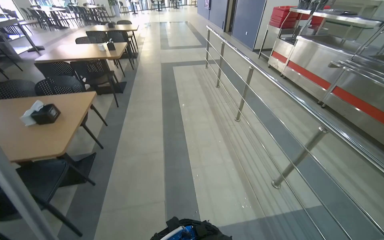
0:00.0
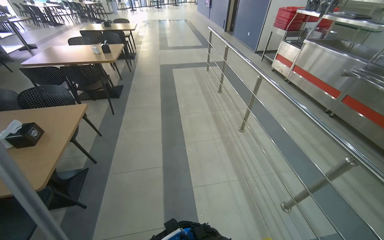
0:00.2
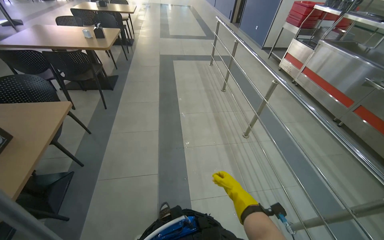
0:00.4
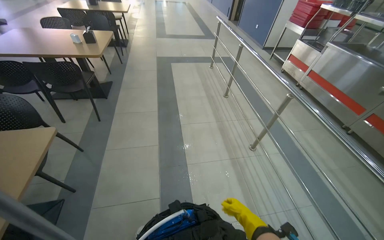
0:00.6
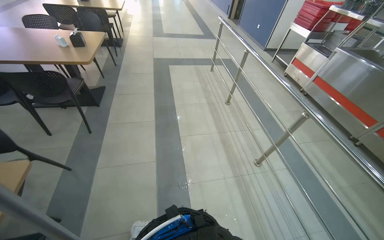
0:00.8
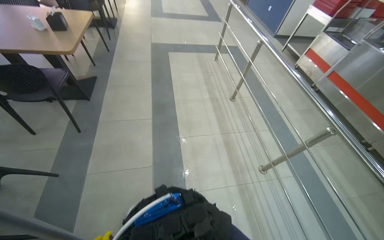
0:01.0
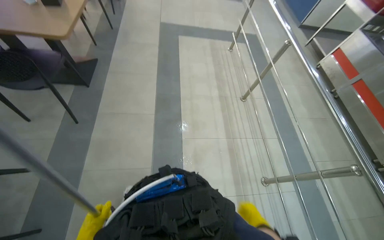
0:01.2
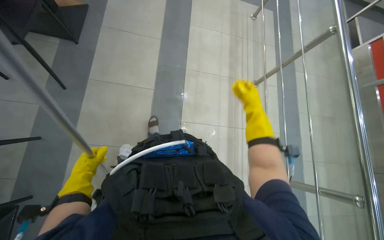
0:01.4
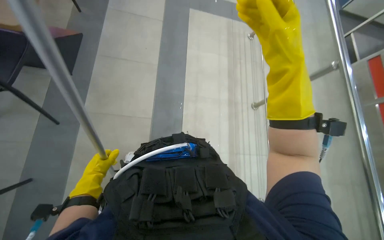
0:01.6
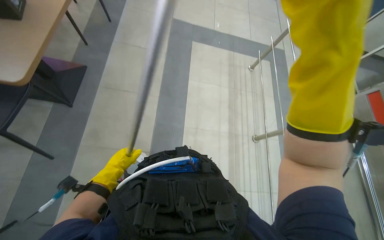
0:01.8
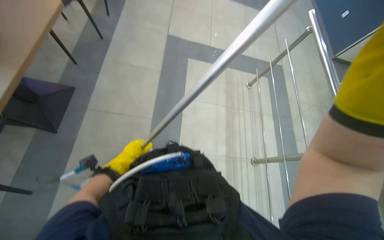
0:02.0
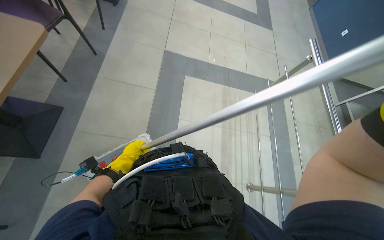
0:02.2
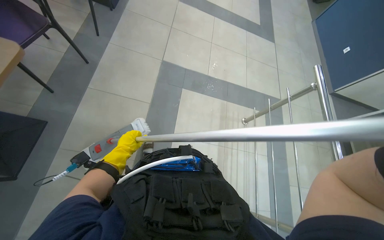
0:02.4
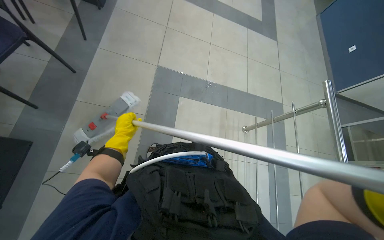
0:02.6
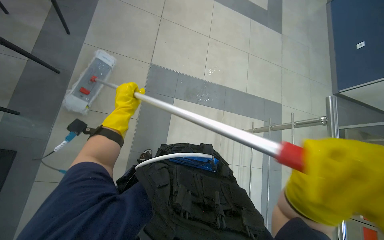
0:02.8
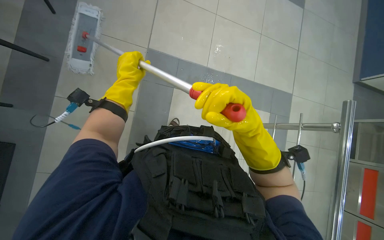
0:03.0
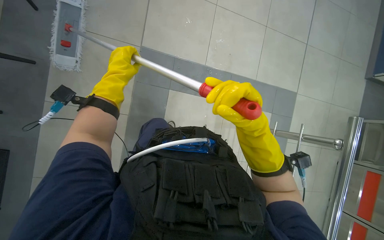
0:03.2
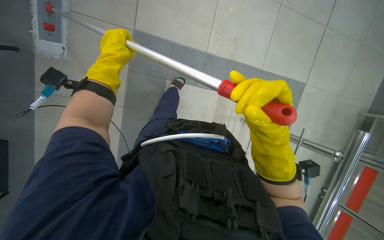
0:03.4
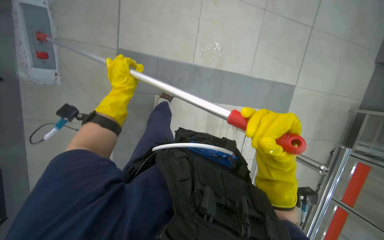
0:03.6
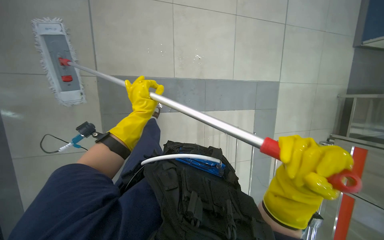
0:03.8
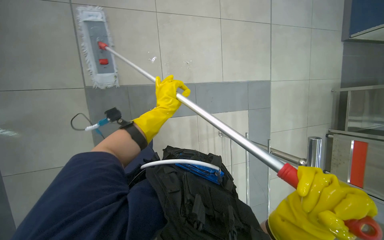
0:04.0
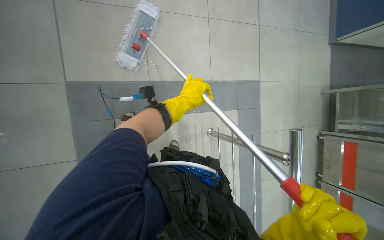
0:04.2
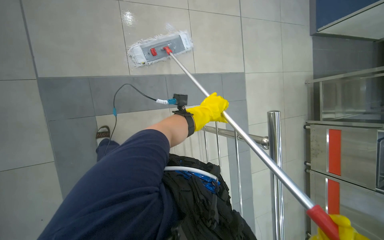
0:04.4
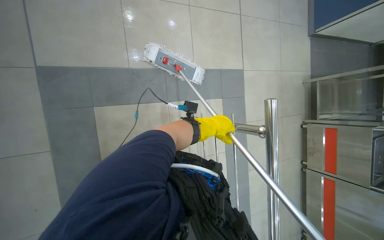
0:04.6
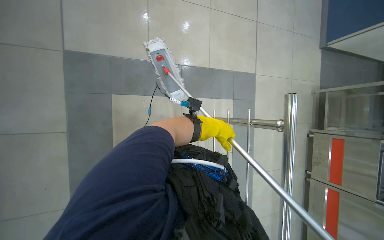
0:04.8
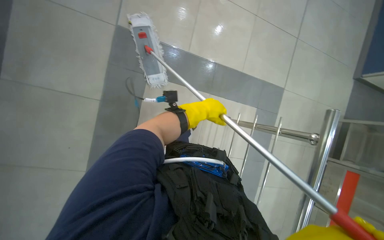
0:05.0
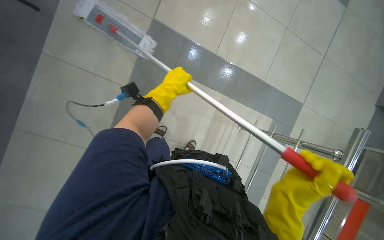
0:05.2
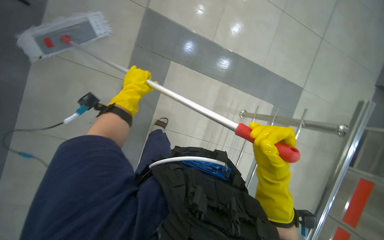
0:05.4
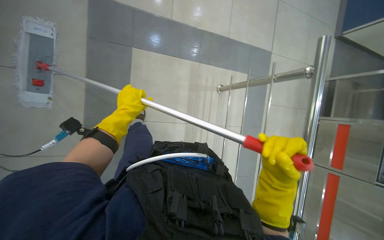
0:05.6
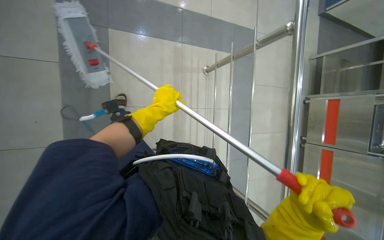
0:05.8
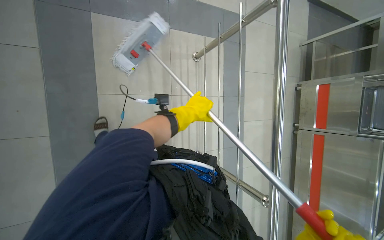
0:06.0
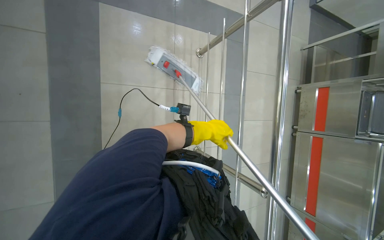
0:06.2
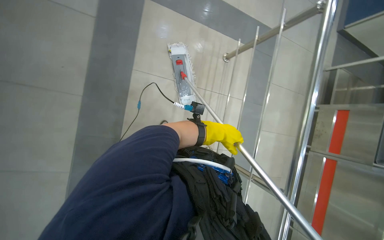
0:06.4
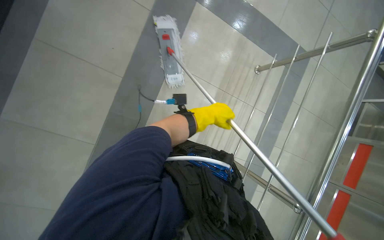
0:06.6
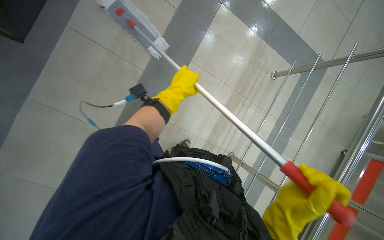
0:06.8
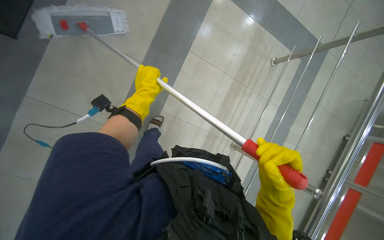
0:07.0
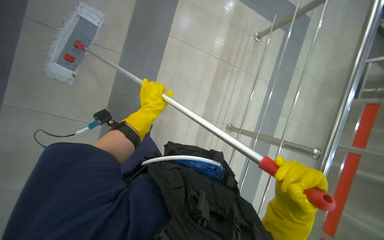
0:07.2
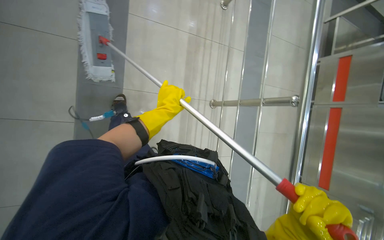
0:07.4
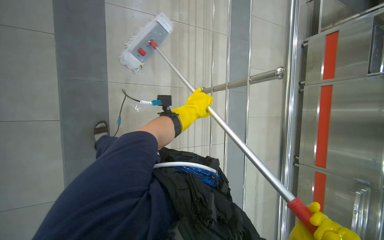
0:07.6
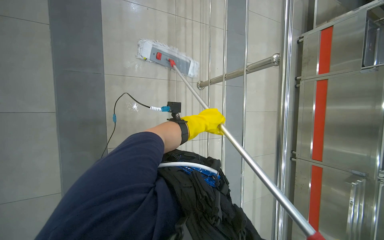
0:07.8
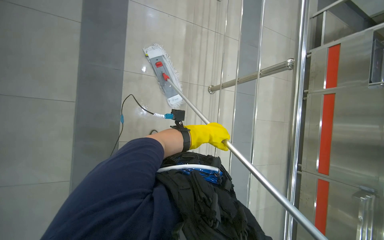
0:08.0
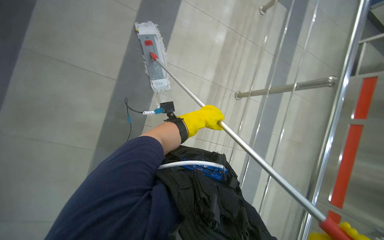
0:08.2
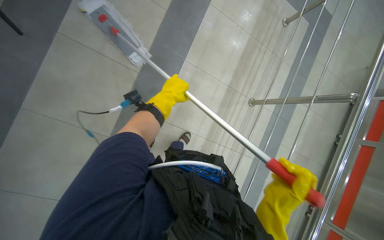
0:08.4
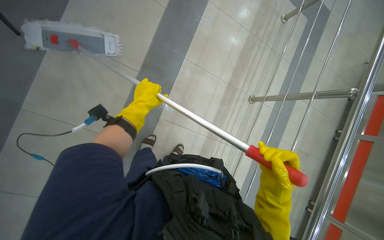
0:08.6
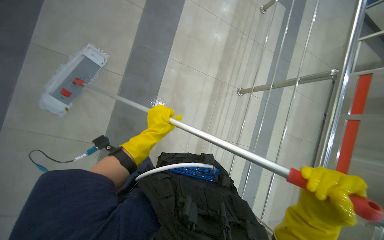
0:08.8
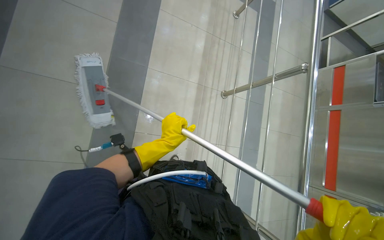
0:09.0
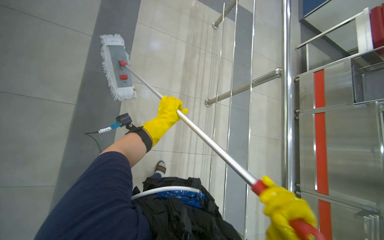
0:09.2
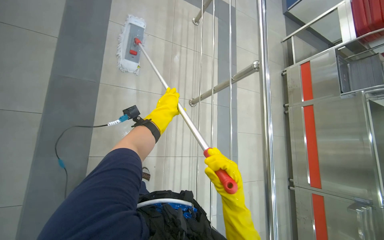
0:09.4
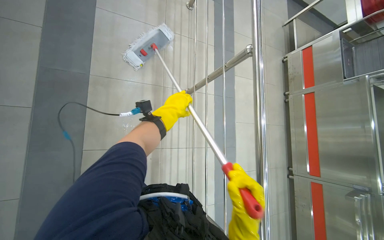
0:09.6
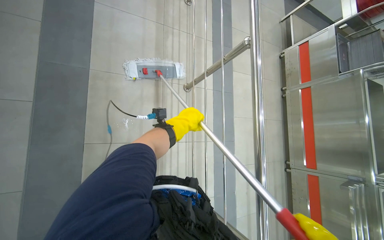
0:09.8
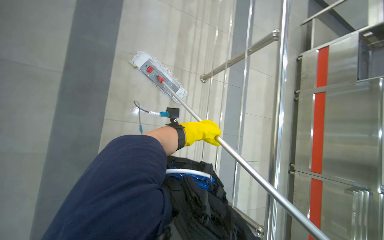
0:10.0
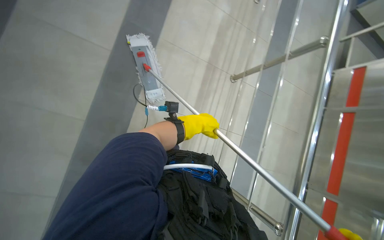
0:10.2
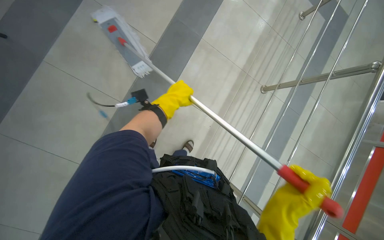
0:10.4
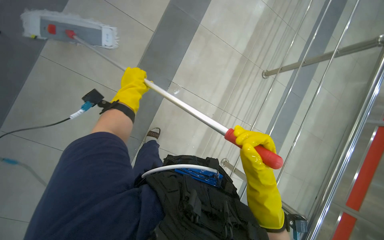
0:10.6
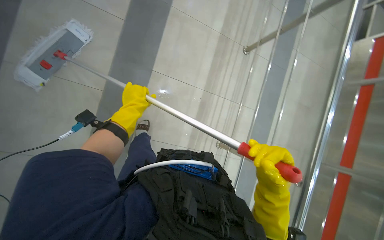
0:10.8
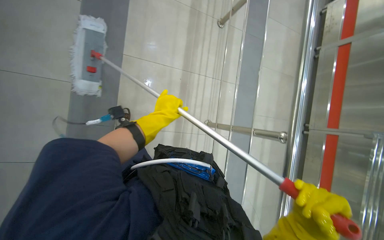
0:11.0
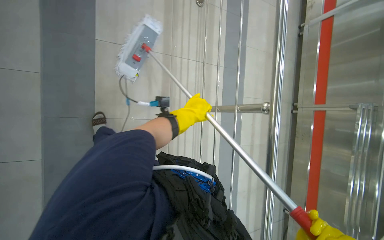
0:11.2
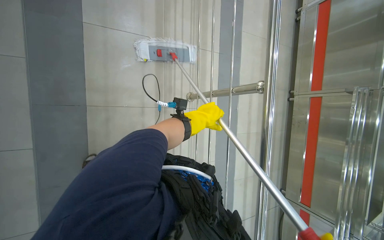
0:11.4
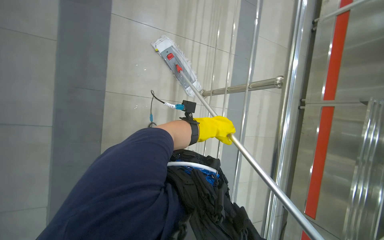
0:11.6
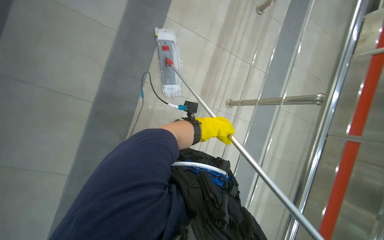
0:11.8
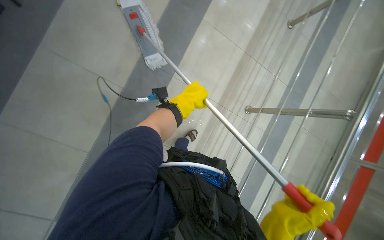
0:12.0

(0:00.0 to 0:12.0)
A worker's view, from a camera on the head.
Job: mopping floor.
The whole recording: Mopping cafeteria floor. The worker mops the cafeteria floor along a wall.
0:00.0 - 0:01.6: The camera travels approximately 2 m. The view tilts roughly 35 degrees downward.
0:01.6 - 0:03.0: The head travels about 50 cm. The view tips downward by about 15 degrees.
0:03.0 - 0:04.4: The left hand moves to the right, approximately 15 cm.
0:10.4 - 0:12.0: The head travels some 70 cm.

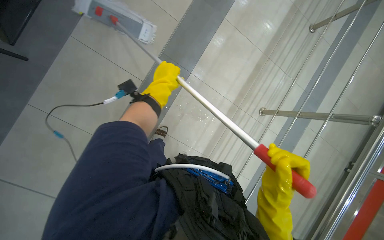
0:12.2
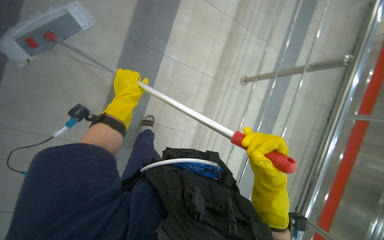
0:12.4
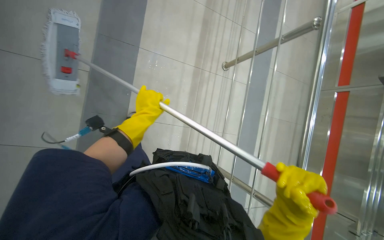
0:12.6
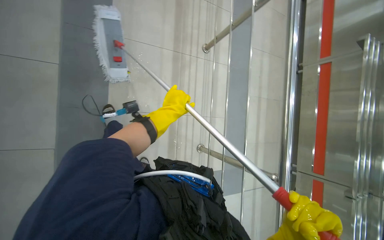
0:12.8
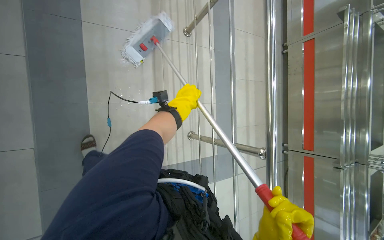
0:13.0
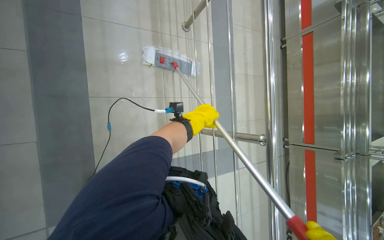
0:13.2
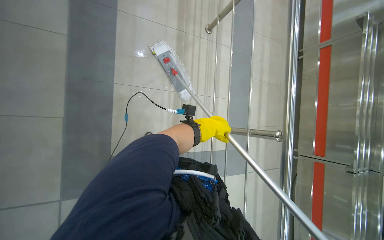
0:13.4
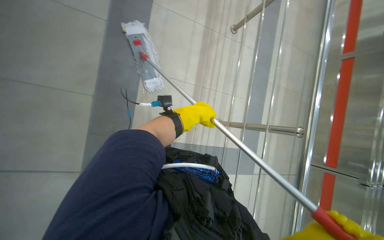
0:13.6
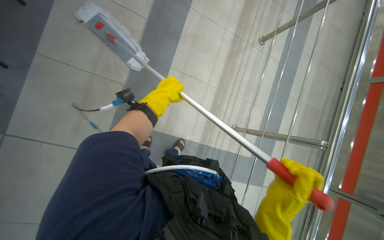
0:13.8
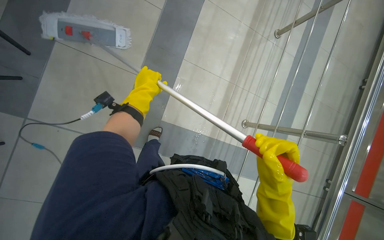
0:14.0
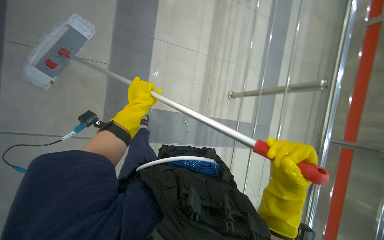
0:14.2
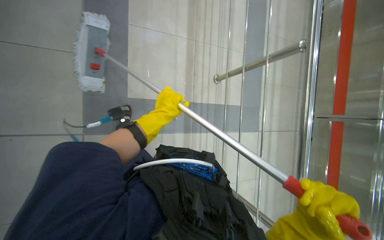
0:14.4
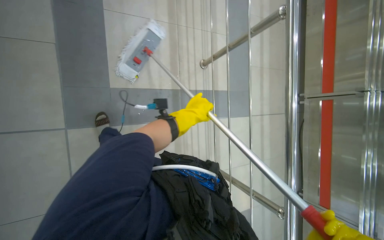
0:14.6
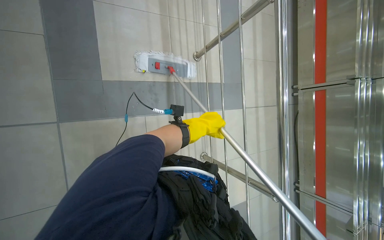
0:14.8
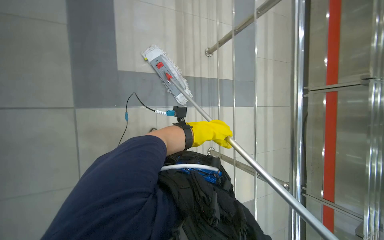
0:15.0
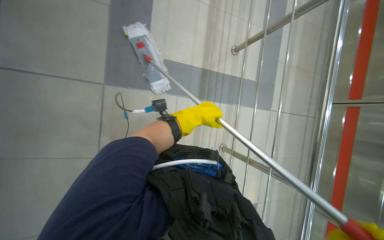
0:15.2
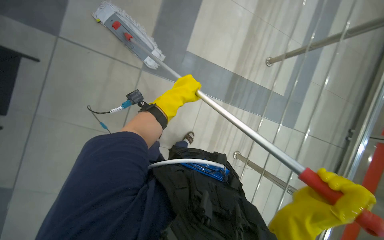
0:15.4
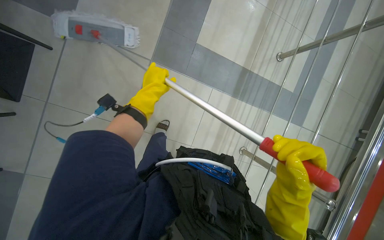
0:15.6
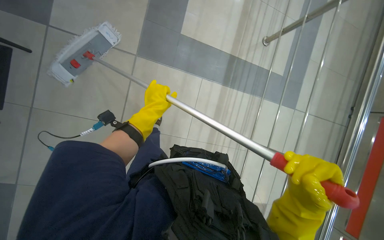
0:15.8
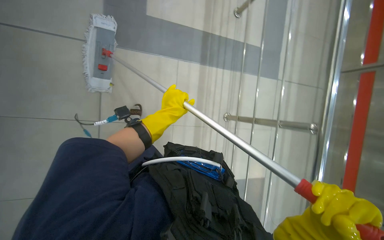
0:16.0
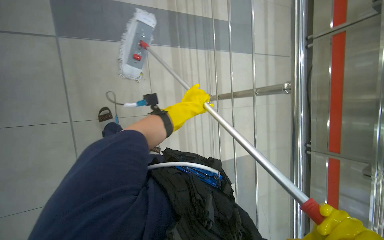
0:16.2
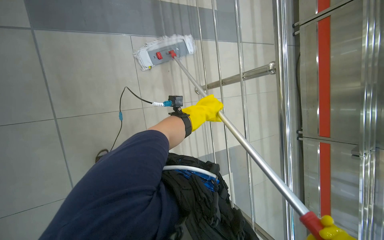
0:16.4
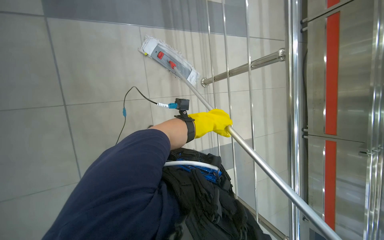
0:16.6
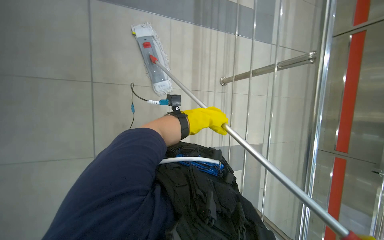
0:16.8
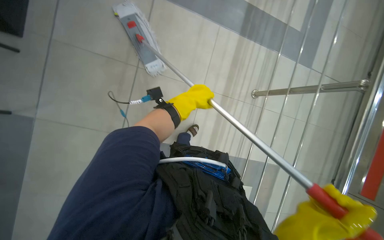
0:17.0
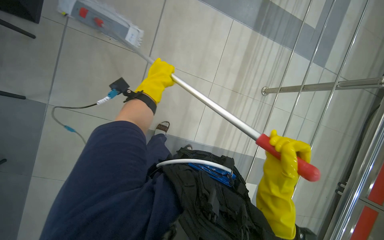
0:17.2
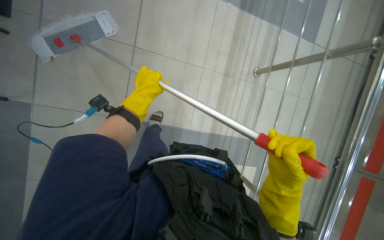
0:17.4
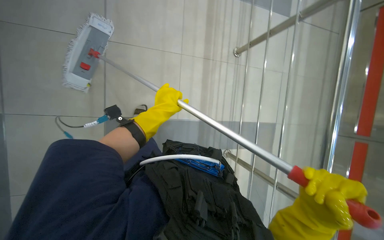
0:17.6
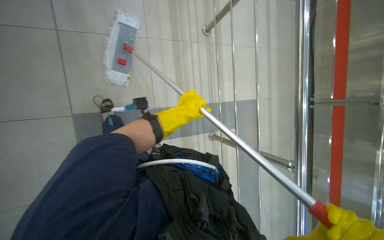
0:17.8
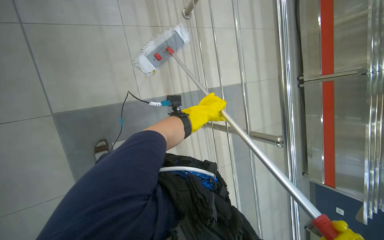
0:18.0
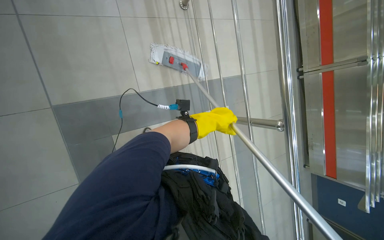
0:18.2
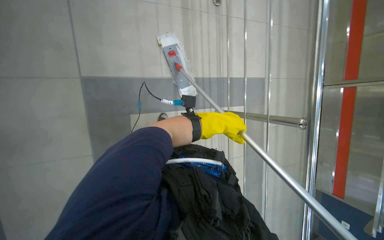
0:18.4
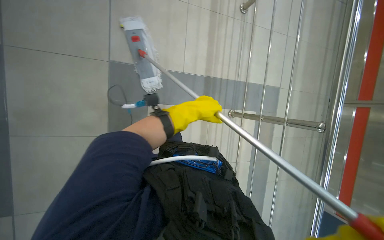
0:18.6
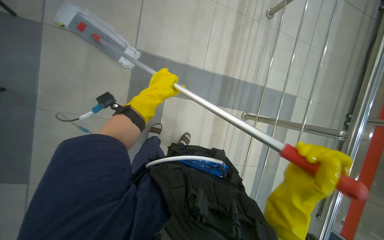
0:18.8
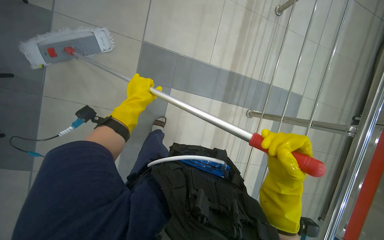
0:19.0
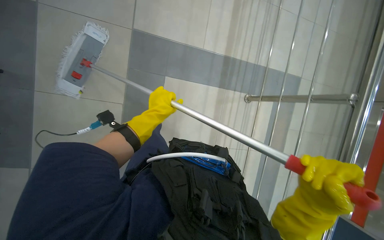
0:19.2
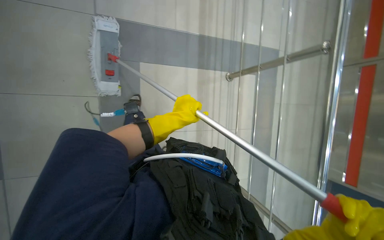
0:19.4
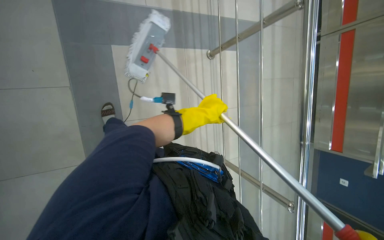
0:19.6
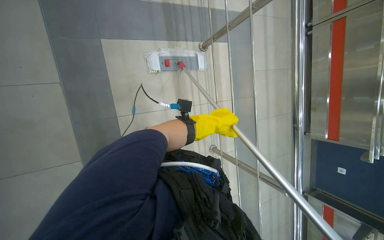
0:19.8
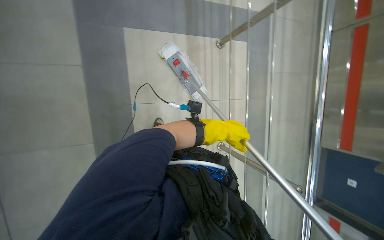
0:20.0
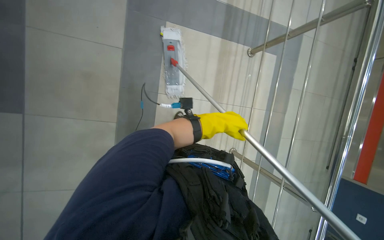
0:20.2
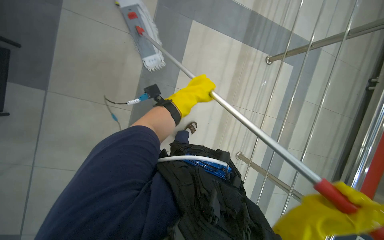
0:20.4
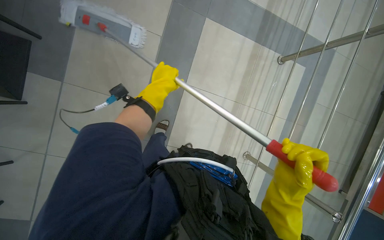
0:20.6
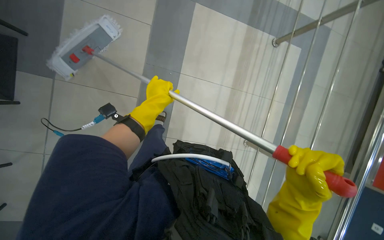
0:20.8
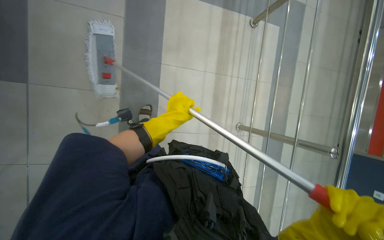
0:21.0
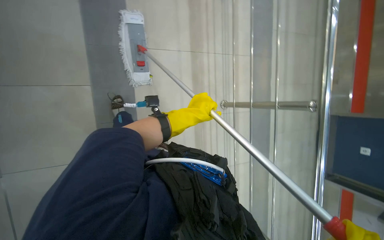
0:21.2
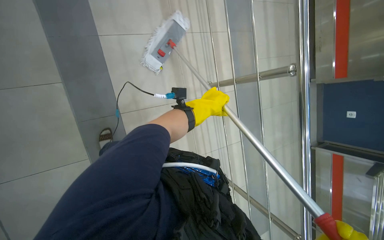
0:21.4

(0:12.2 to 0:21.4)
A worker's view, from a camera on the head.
Job: mopping floor.
The whole recording: Mopping cafeteria floor. The worker mops the cafeteria floor along a wall.
0:12.2 - 0:13.8: The left hand goes left and right, about 25 cm each way, reversing 2 times.
0:13.8 - 0:15.2: The left hand travels down the picture by approximately 35 cm.
0:15.2 - 0:16.8: The left hand travels to the left and back again, roughly 10 cm each way.
0:16.8 - 0:18.4: The left hand reaches approximately 40 cm to the left, then returns.
0:19.8 - 0:21.4: The wearer moves roughly 40 cm.
